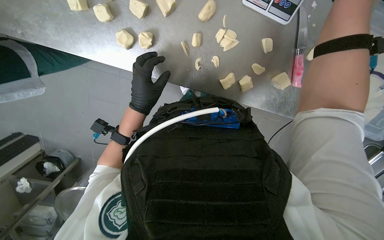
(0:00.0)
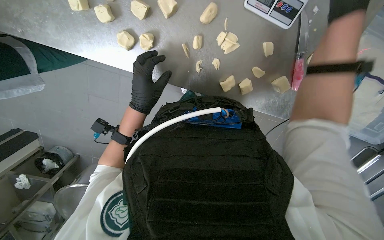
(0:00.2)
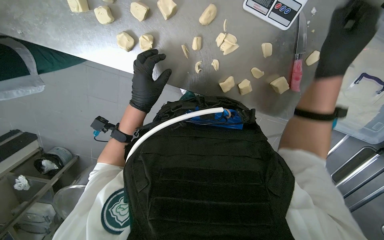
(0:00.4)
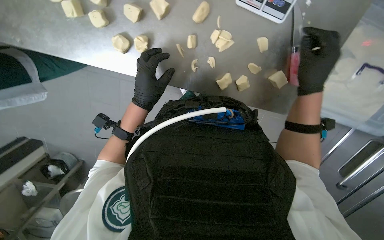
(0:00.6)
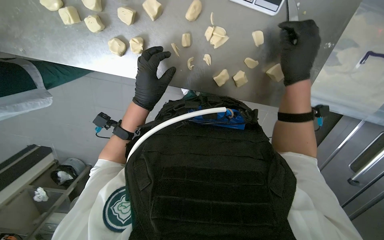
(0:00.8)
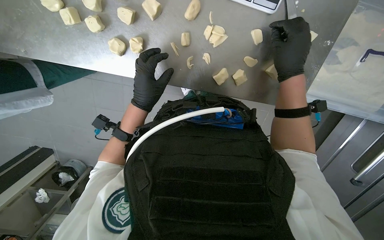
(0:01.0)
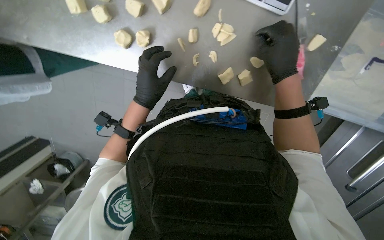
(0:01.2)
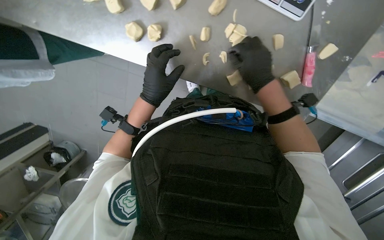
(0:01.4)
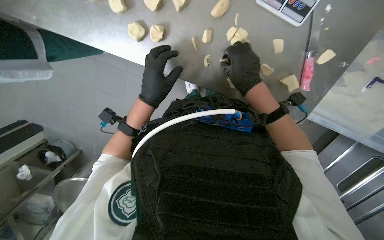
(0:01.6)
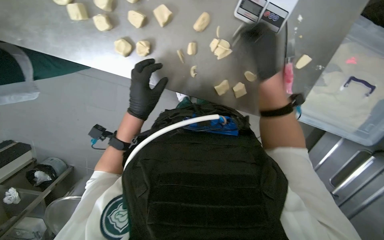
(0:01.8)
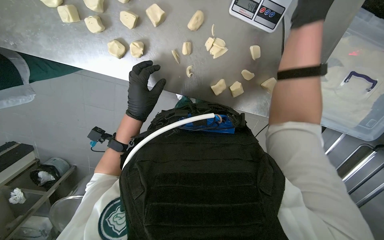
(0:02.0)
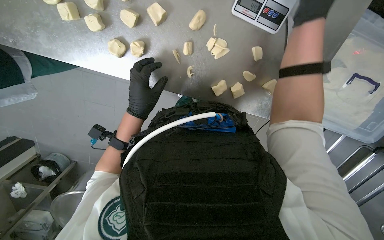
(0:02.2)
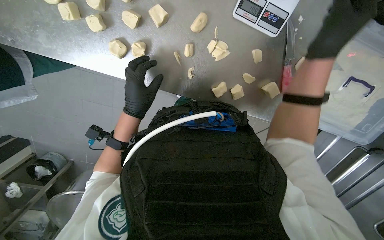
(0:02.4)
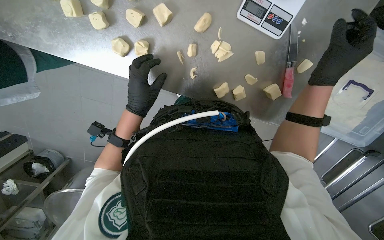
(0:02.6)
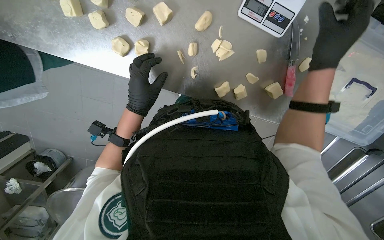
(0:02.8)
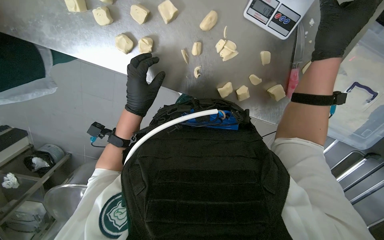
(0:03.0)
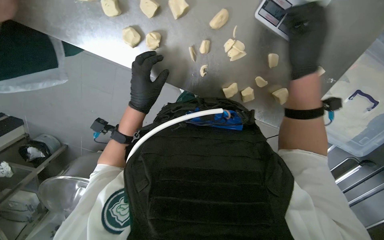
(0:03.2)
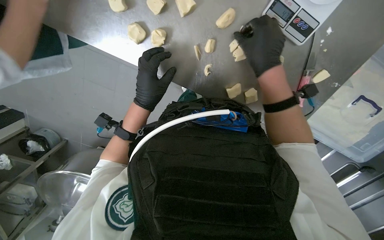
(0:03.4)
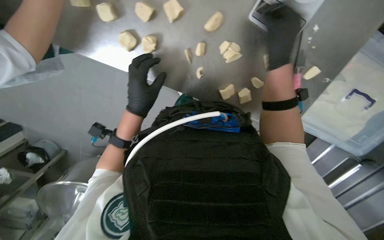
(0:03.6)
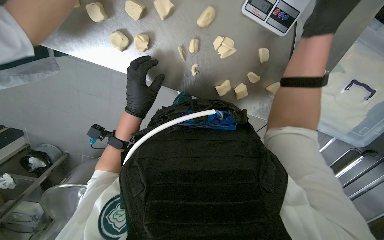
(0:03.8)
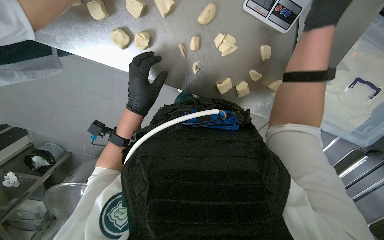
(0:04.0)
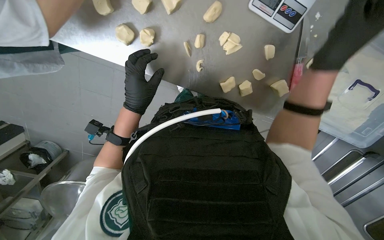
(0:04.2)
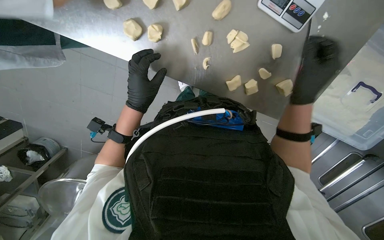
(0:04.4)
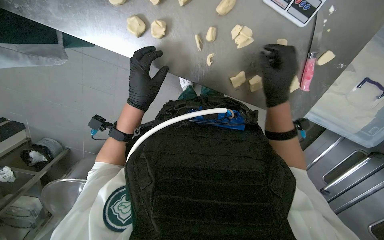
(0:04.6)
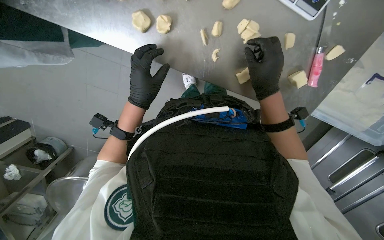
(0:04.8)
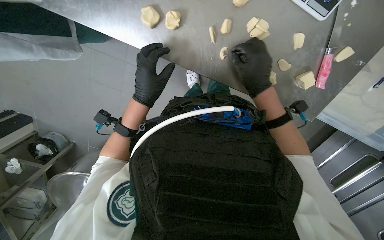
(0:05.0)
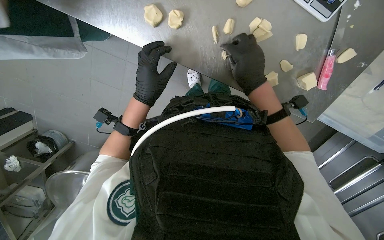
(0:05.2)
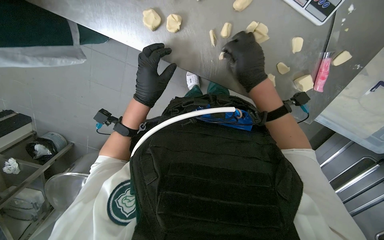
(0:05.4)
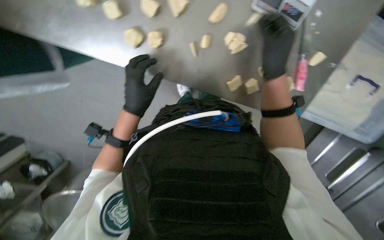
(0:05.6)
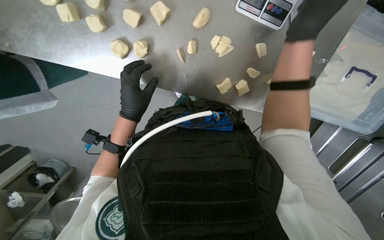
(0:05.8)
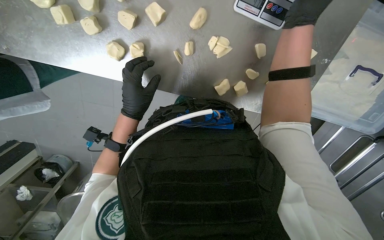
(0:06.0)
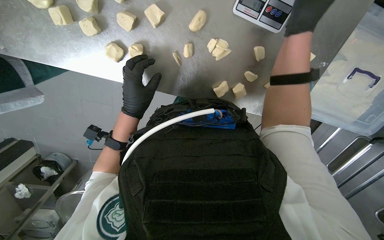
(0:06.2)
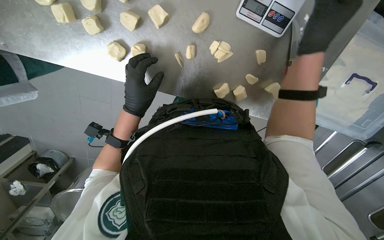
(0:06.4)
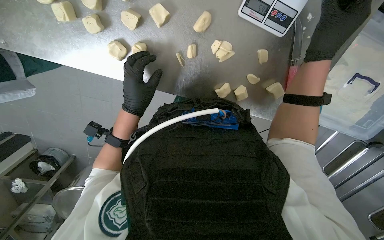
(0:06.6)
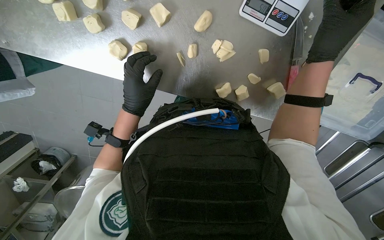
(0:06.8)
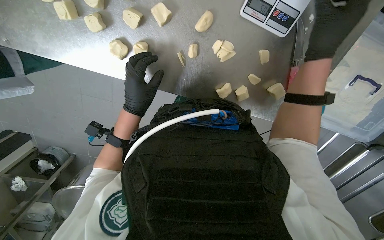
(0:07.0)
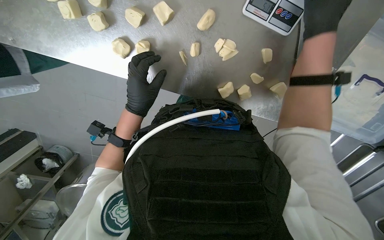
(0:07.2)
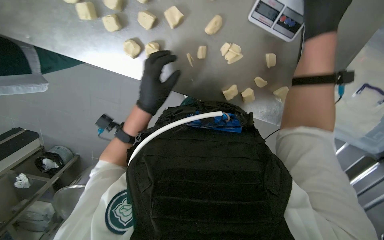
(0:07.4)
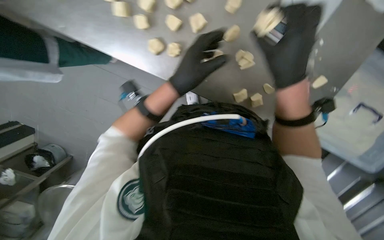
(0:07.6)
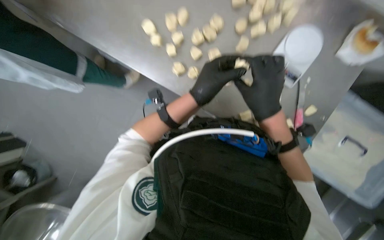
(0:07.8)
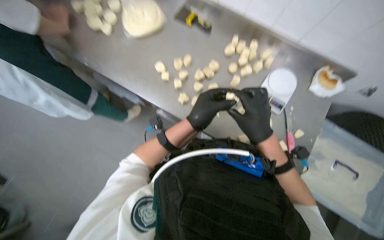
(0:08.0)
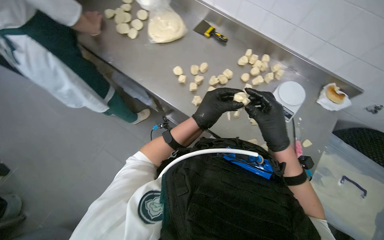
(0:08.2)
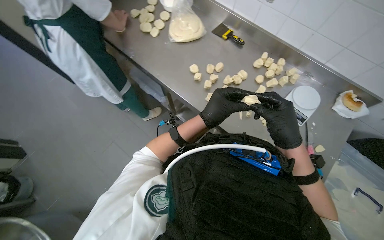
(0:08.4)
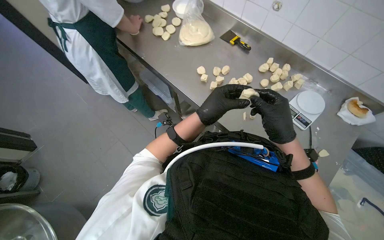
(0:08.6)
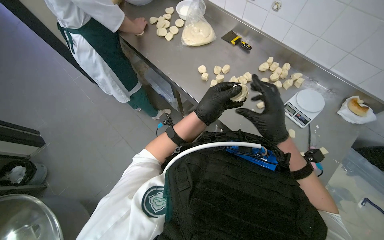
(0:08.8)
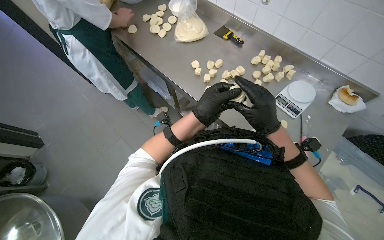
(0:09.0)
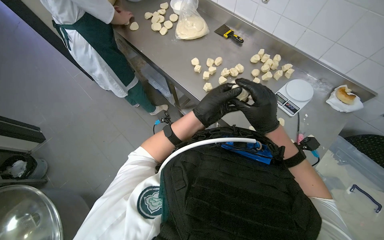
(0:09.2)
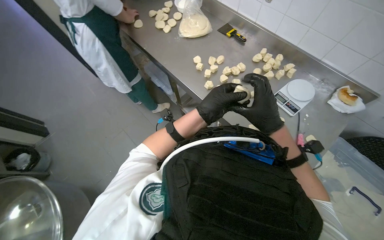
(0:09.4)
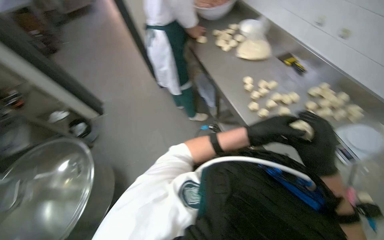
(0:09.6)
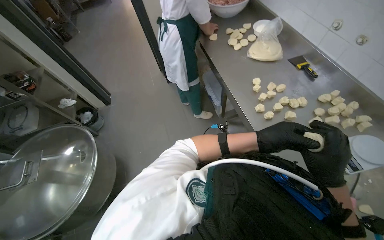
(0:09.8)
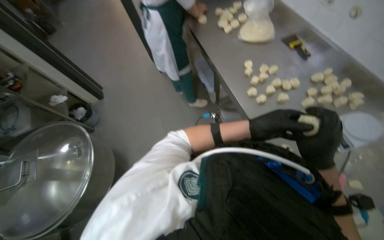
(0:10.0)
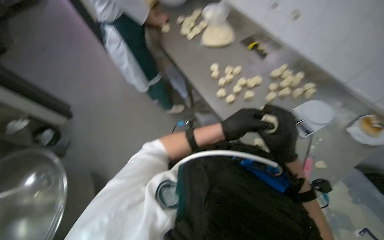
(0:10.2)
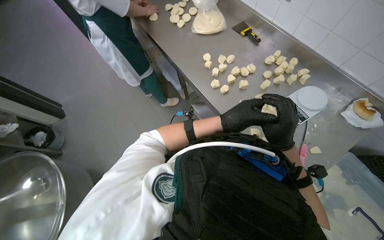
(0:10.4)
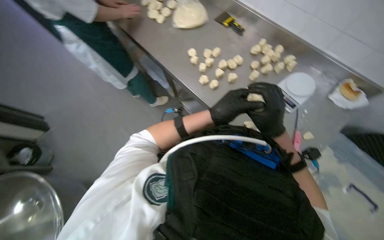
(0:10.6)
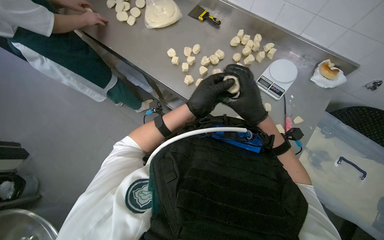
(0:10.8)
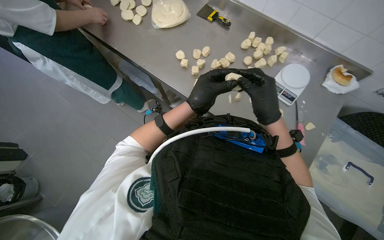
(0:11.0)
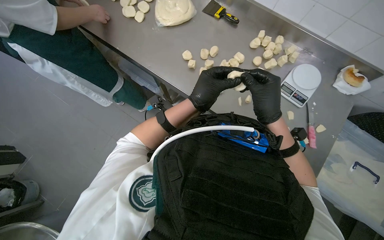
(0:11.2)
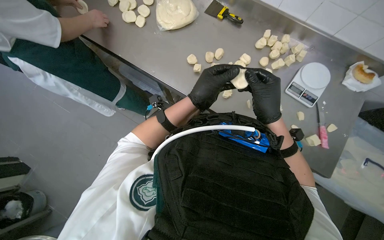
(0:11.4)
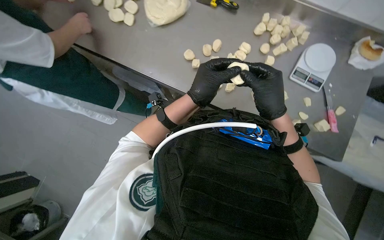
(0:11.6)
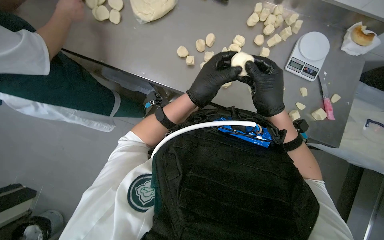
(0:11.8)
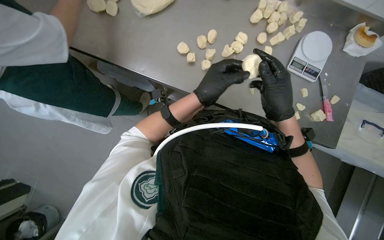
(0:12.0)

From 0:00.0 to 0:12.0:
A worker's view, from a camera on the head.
Job: preparing food.
The whole recording: Portioning and shaping dough. The worker cuts dough into individual portions, weighs them, and then shapes them into balls.
From 0:01.6 to 0:03.0: The right hand shifts roughly 20 cm to the right, nearer to the camera and up the picture.
From 0:03.0 to 0:04.4: The right hand moves down the picture, about 10 cm.
From 0:04.4 to 0:06.0: The right hand shifts roughly 15 cm up the picture.
From 0:06.0 to 0:07.6: The right hand heads down the picture, covering some 10 cm.
From 0:07.6 to 0:09.0: The camera travels approximately 40 cm. The view tips upward by some 40 degrees.
From 0:10.4 to 0:12.0: The camera travels about 50 cm. The wearer looks about 35 degrees further to the right. The wearer looks about 15 degrees further downward.

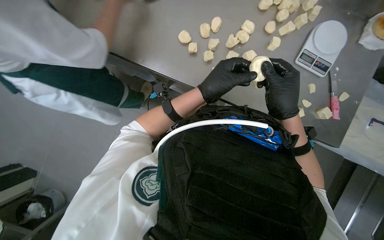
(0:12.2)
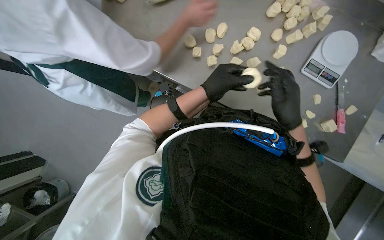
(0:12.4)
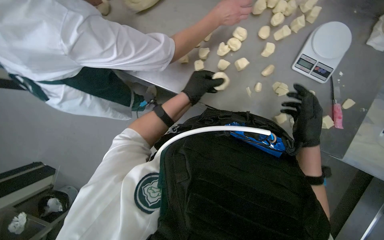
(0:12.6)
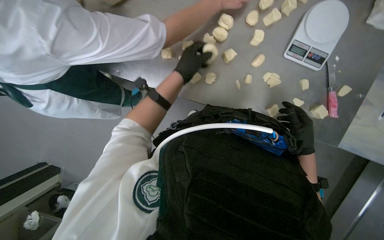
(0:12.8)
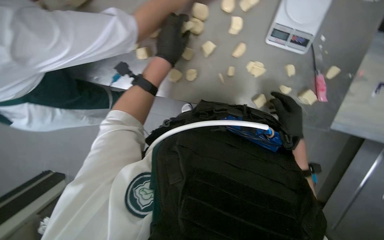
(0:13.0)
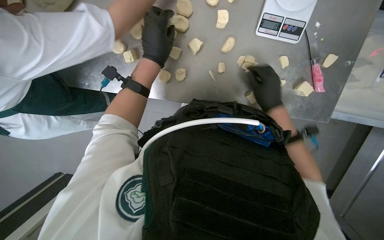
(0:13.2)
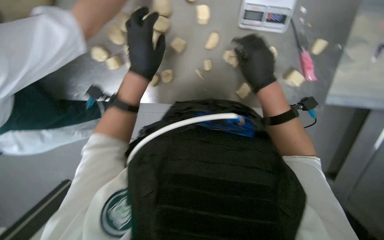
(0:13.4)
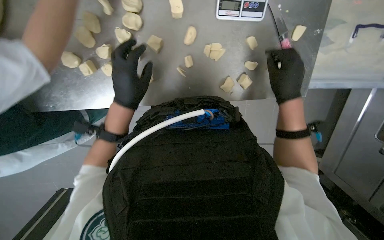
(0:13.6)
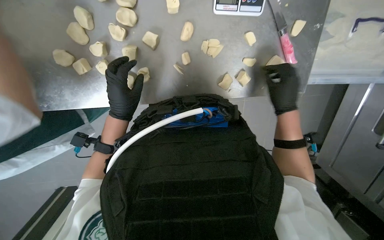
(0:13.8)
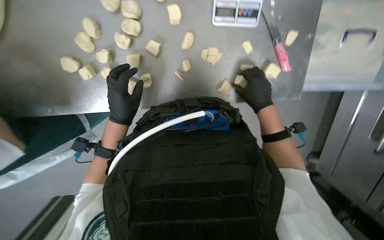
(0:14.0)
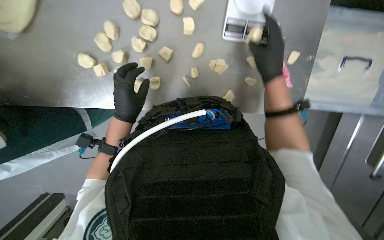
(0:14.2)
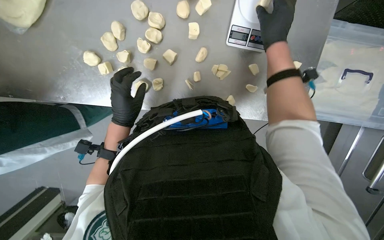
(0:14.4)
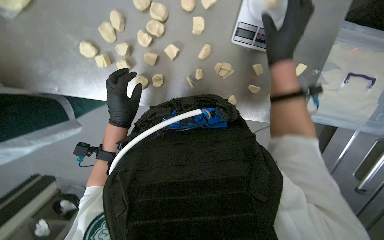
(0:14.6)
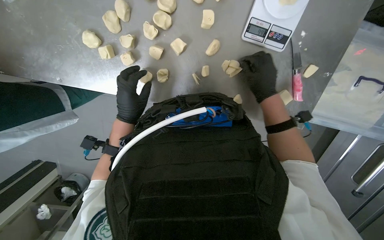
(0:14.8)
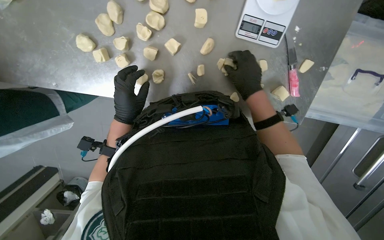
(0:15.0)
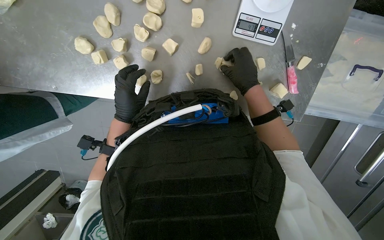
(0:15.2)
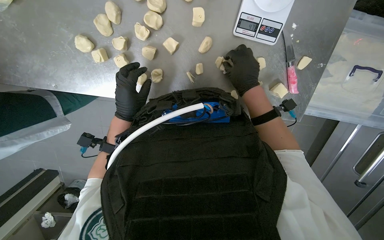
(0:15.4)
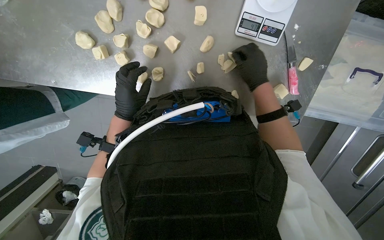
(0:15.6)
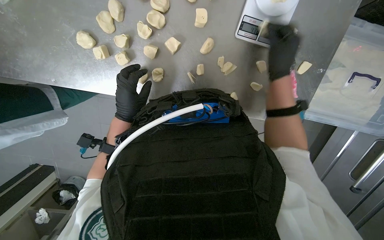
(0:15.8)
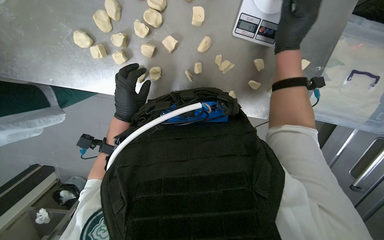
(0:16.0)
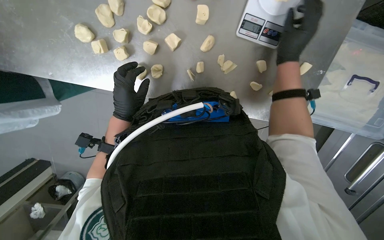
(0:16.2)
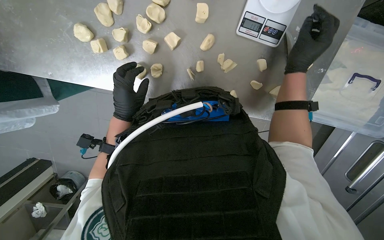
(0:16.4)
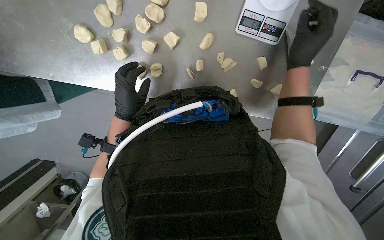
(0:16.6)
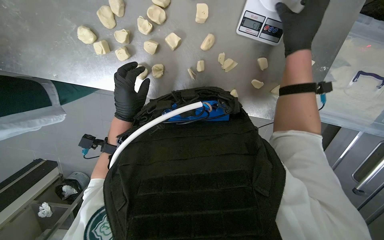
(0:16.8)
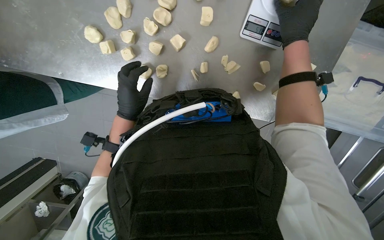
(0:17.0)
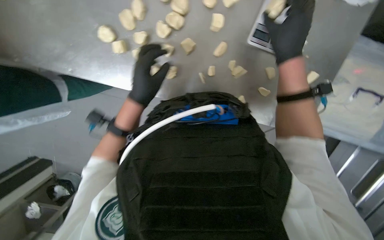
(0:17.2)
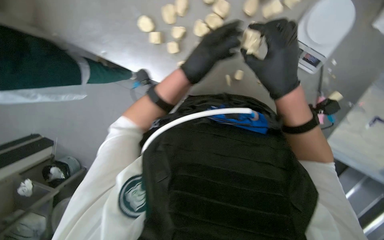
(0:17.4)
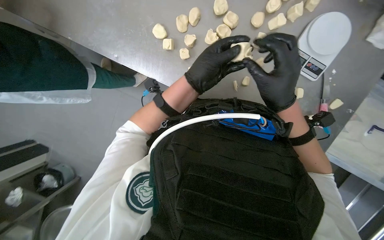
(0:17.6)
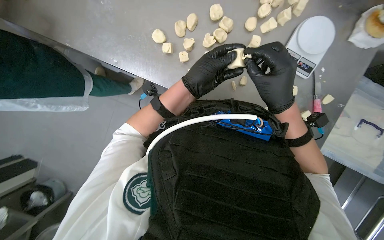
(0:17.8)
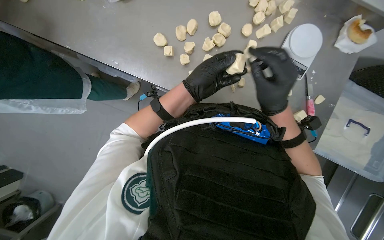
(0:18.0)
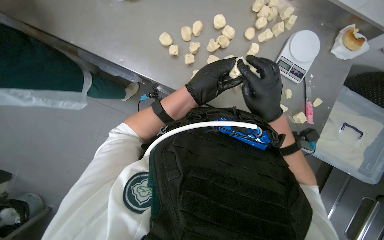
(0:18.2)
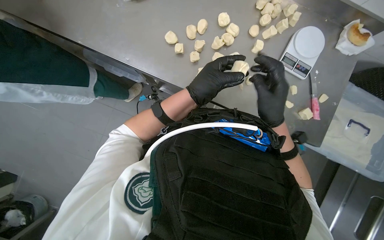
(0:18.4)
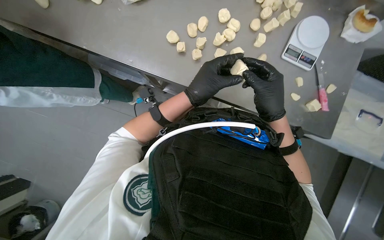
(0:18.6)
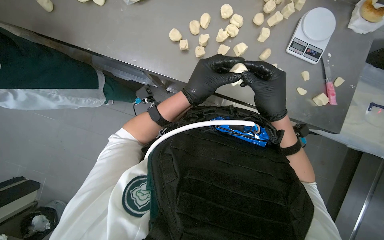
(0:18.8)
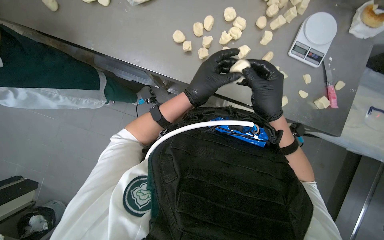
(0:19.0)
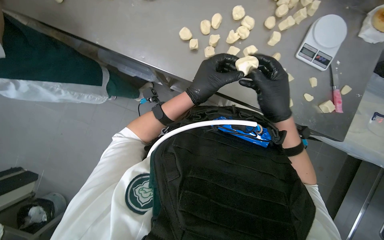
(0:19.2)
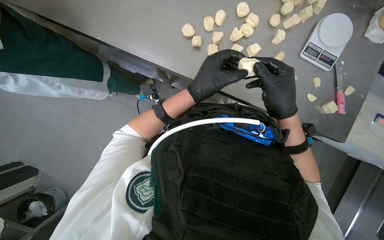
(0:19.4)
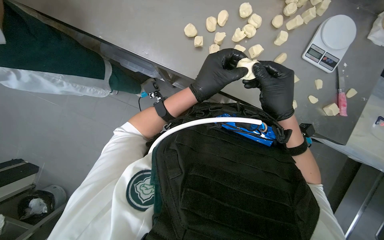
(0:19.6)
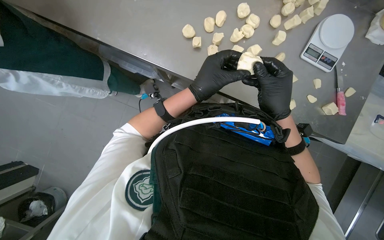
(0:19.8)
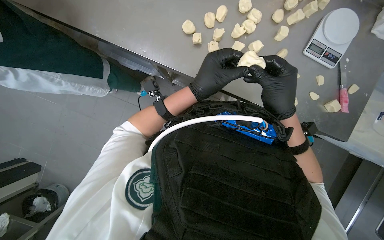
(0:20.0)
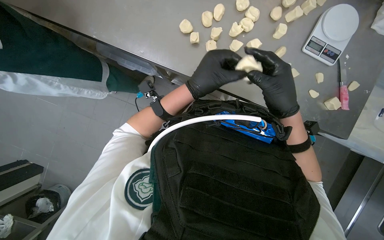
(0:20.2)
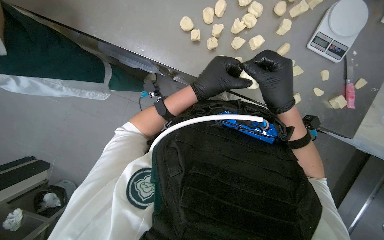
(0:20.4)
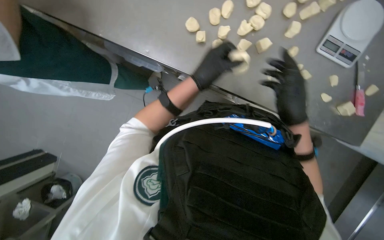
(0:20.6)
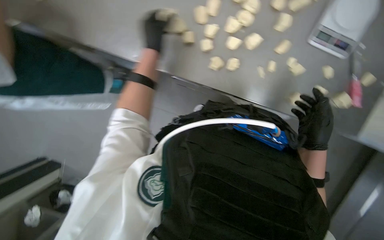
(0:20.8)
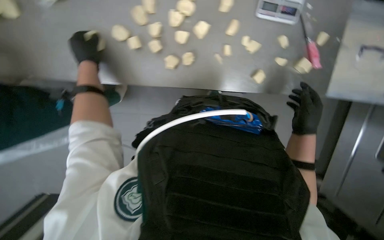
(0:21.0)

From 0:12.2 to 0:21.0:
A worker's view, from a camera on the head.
Job: preparing food.
The whole recording: Portioning and shaping dough. The worker cuts dough into individual portions, weighs them, and then shapes them into balls.
From 0:12.2 to 0:13.6: Everything in view rotates about 30 degrees counterclockwise. The right hand moves approximately 10 cm down the picture and comes back.
From 0:13.6 to 0:15.2: The right hand shifts some 10 cm to the left, and reaches some 25 cm up the picture, then returns.
From 0:15.2 to 0:16.6: The right hand is displaced to the right and nearer to the camera by roughly 10 cm.
From 0:16.6 to 0:18.0: The wearer looks some 15 degrees further upward. The left hand heads nearer to the camera, covering approximately 10 cm. Meanwhile the right hand travels to the left by roughly 25 cm.
From 0:18.0 to 0:19.6: The hands are busy where they are.
From 0:19.6 to 0:21.0: The left hand moves to the left and up the picture, about 25 cm. Meanwhile the right hand travels to the right by roughly 20 cm.
